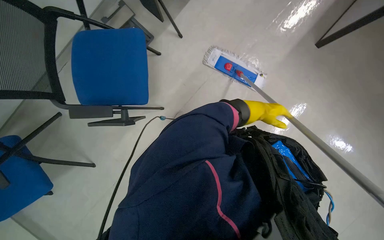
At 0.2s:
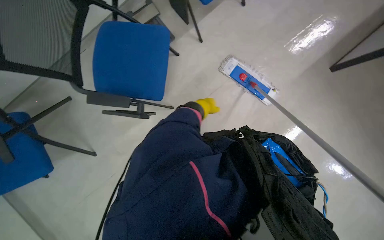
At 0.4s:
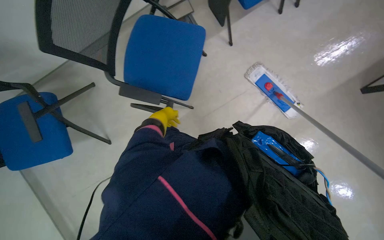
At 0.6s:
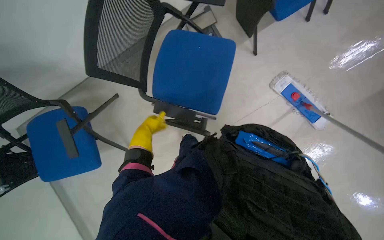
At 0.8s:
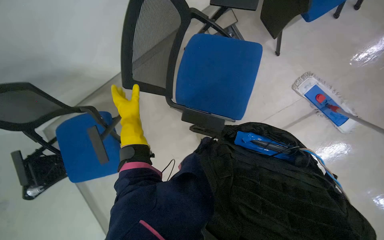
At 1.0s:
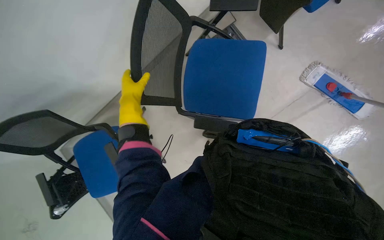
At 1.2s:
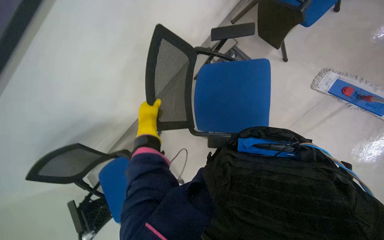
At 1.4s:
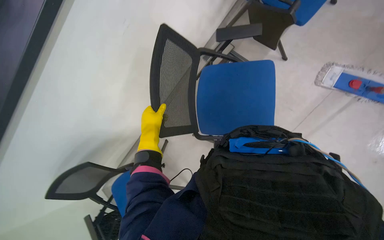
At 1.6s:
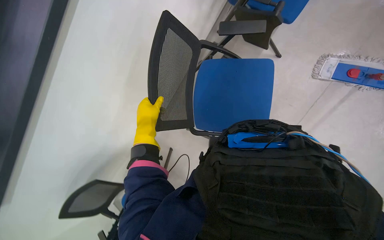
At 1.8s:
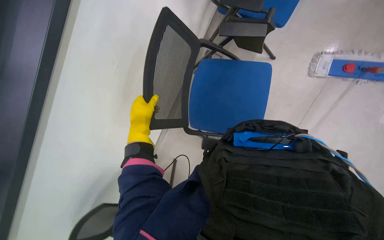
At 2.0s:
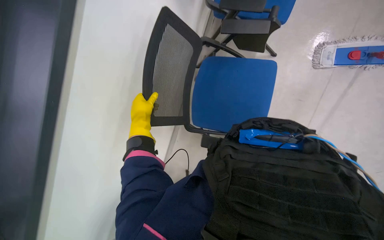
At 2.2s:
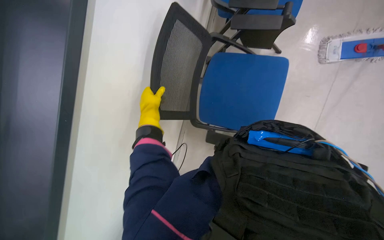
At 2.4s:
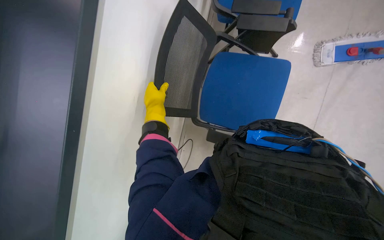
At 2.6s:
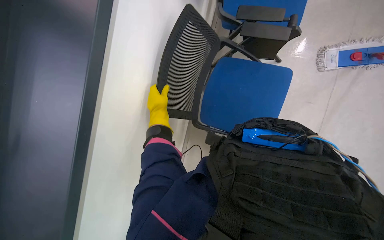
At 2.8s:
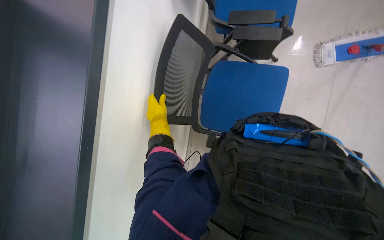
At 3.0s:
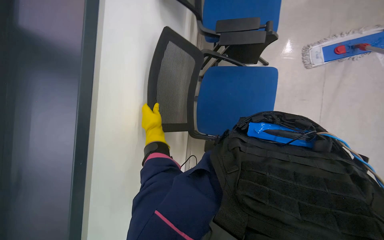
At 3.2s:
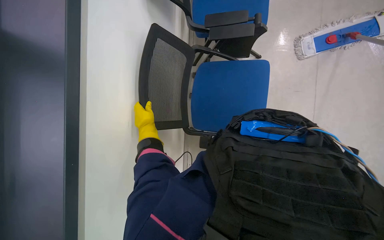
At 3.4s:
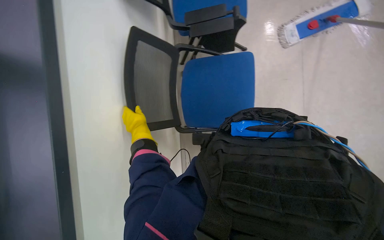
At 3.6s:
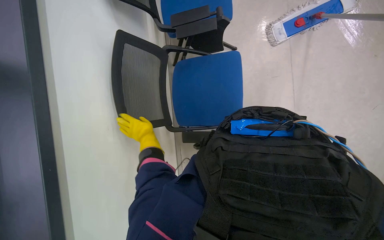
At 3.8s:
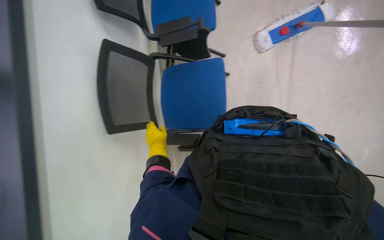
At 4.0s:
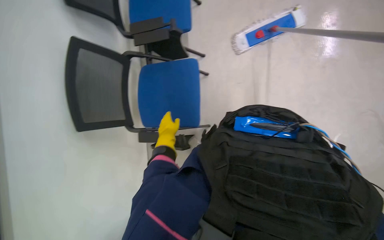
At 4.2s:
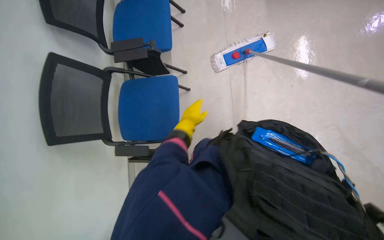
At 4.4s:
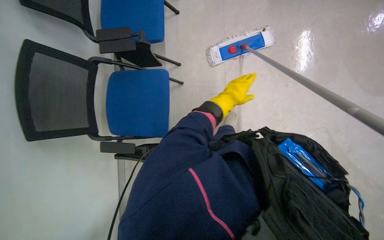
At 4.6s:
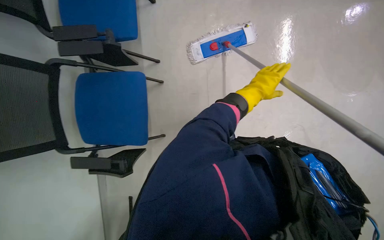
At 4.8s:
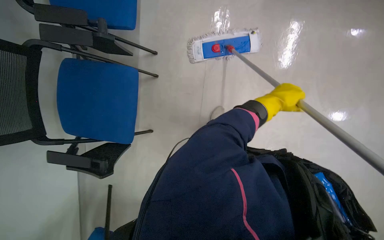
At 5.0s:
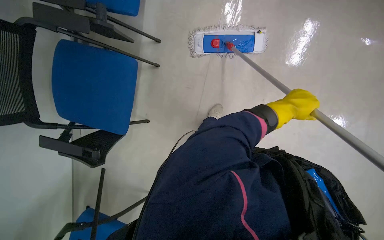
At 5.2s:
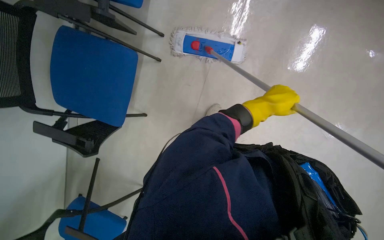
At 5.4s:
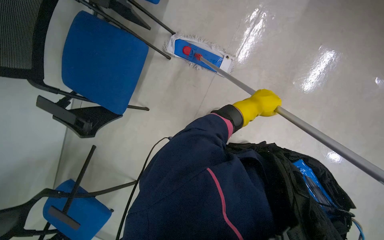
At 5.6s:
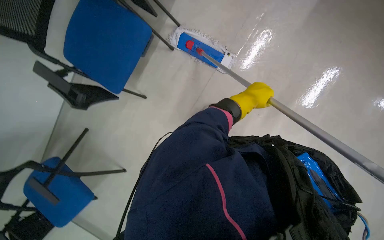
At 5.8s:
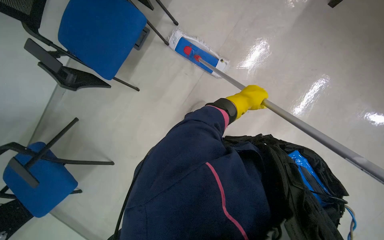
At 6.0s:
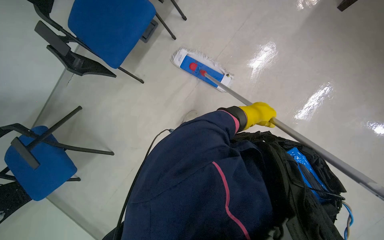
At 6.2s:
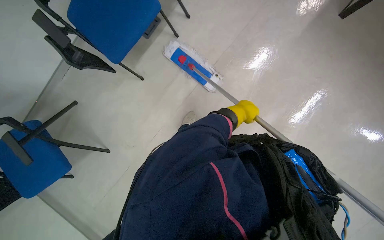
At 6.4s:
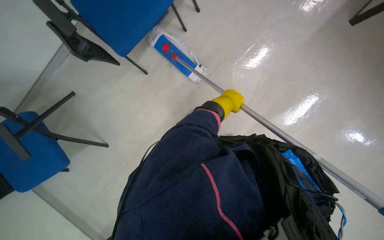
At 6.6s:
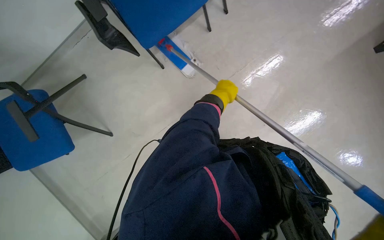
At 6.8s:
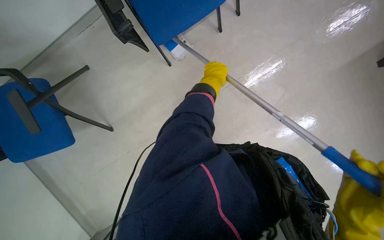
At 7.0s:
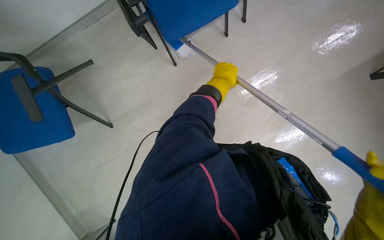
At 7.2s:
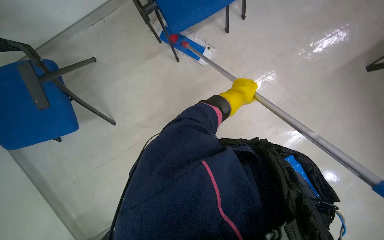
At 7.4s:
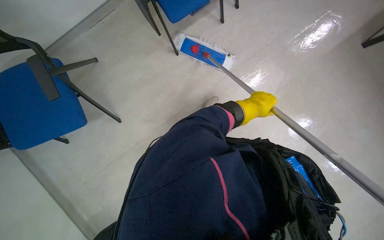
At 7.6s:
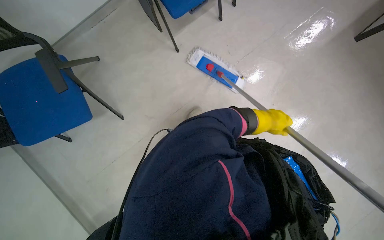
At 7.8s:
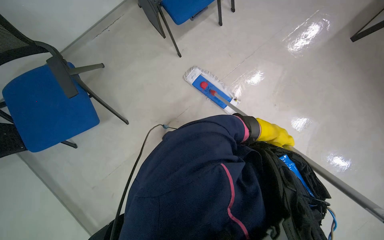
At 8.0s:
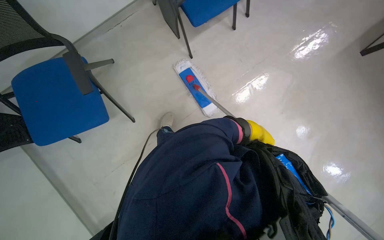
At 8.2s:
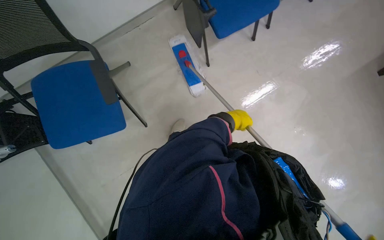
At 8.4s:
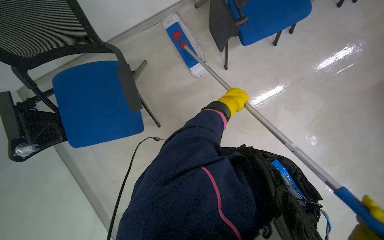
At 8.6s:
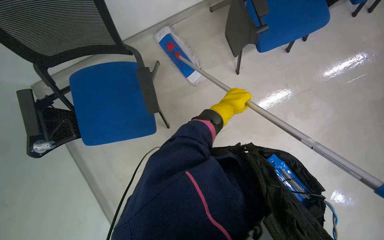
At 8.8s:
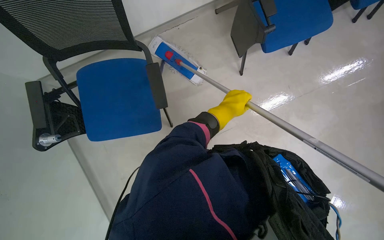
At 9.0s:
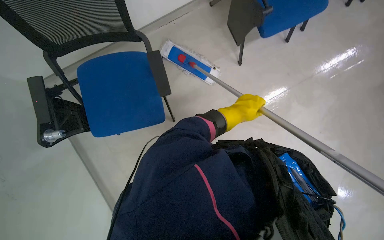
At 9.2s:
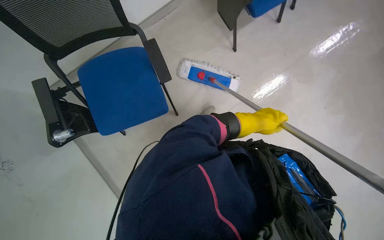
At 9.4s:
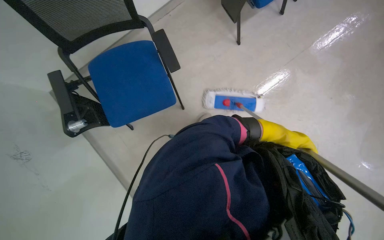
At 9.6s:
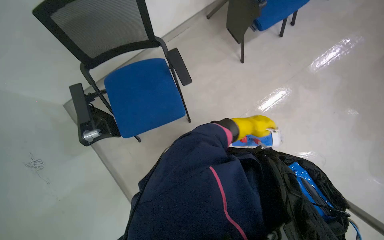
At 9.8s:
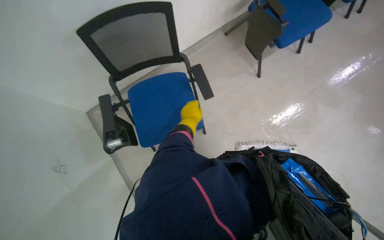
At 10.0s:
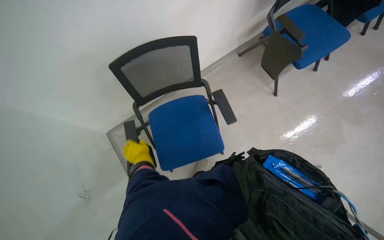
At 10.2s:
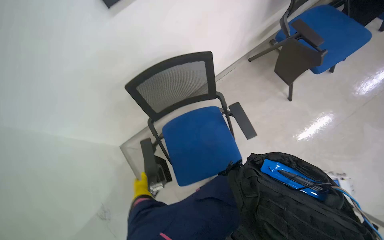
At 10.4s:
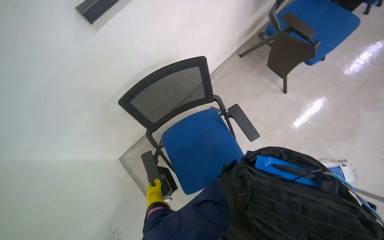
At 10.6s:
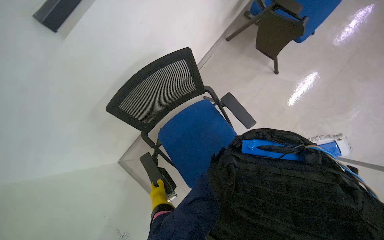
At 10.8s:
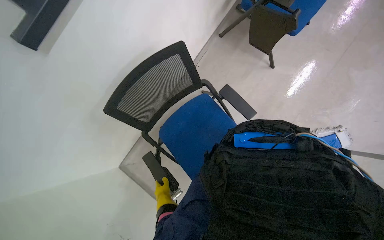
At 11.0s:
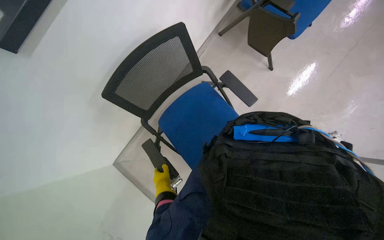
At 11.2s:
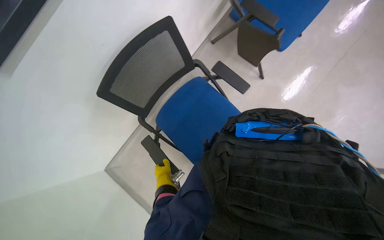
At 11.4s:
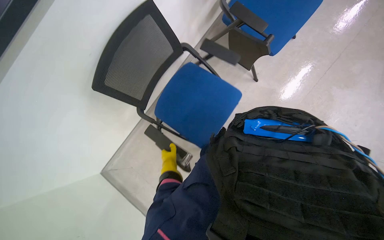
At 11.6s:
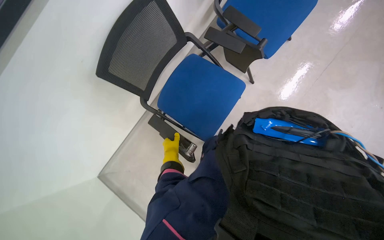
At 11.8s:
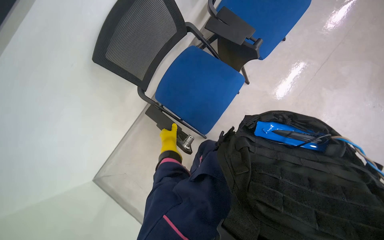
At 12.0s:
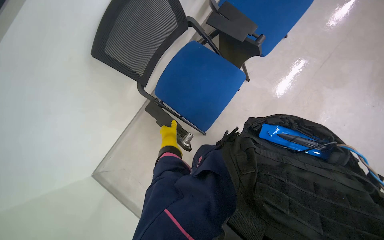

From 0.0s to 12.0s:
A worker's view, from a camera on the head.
Job: mopping floor.
The whole recording: Mopping floor and moving chairs. The worker mops the floor and moves chairs to clear the area for cleaning.
From 0.0s to 1.6s: The view swings some 25 degrees to the left. The camera pitches upward, by roughly 15 degrees.
From 3.0s to 4.4s: The wearer's head swings about 25 degrees to the right. The left hand goes about 50 cm to the right and up the picture.
From 4.4s to 6.0s: The camera is aimed roughly 20 degrees further to the right. Everything in view rotates some 35 degrees clockwise.
From 6.0s to 7.6s: The left hand moves some 30 cm to the left and comes back.
From 7.6s to 9.0s: The left hand goes roughly 50 cm to the left.
From 9.0s to 10.4s: The view tilts some 15 degrees upward. The left hand shifts some 70 cm to the left.
From 10.4s to 12.0s: The camera pitches downward, by roughly 15 degrees. The left hand is displaced farther from the camera and up the picture by some 15 cm.

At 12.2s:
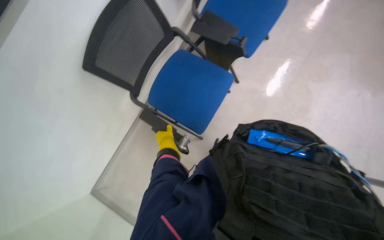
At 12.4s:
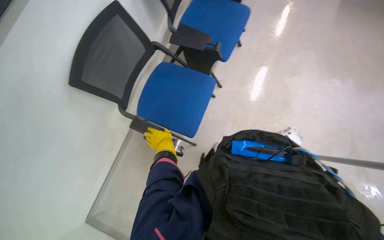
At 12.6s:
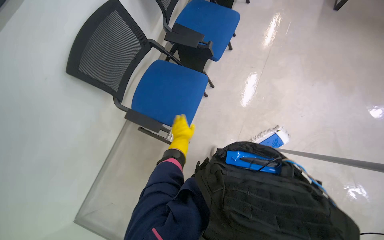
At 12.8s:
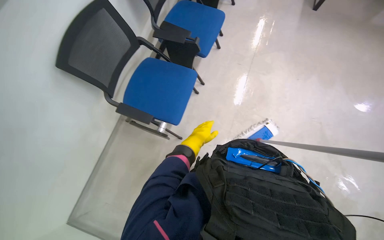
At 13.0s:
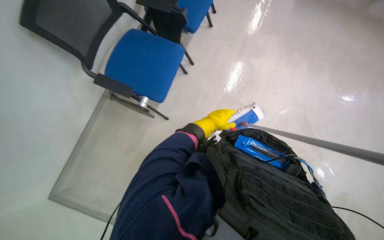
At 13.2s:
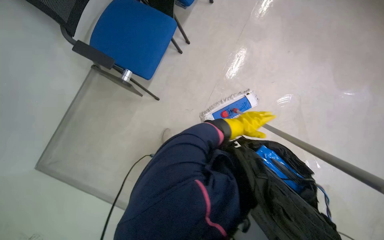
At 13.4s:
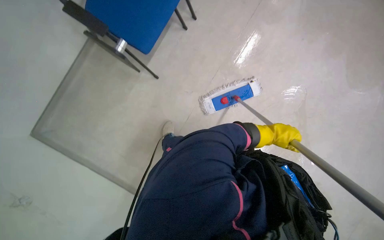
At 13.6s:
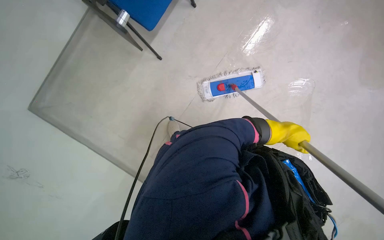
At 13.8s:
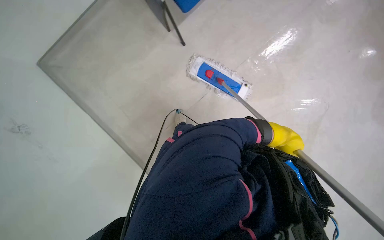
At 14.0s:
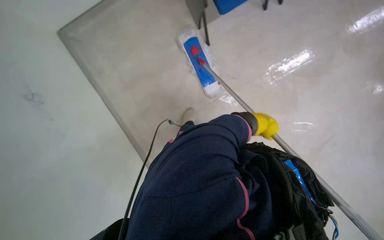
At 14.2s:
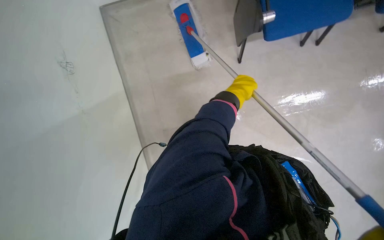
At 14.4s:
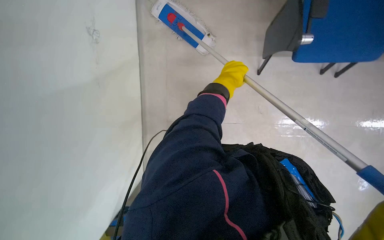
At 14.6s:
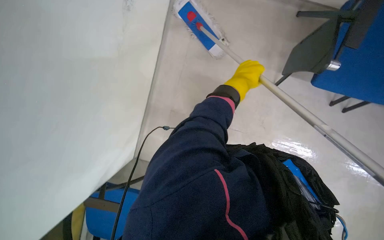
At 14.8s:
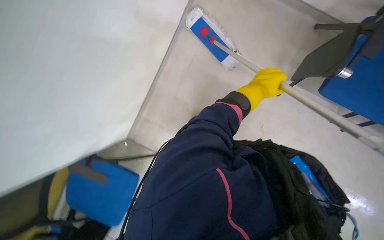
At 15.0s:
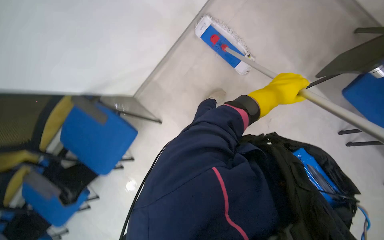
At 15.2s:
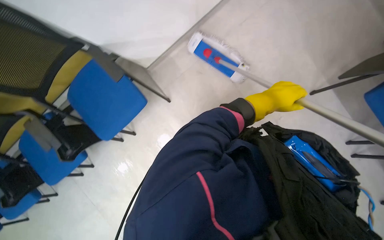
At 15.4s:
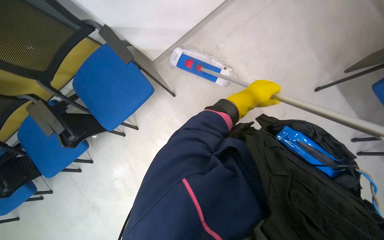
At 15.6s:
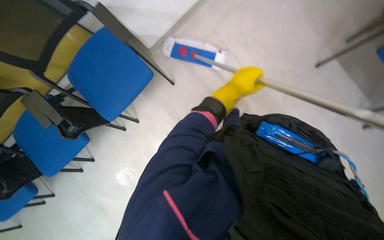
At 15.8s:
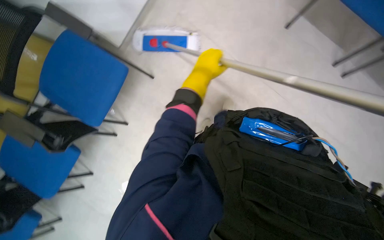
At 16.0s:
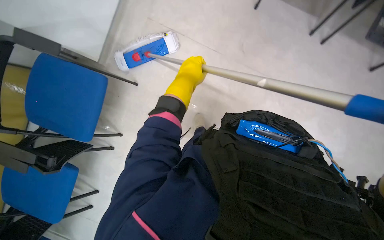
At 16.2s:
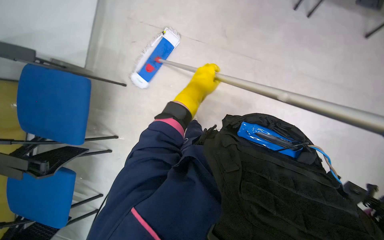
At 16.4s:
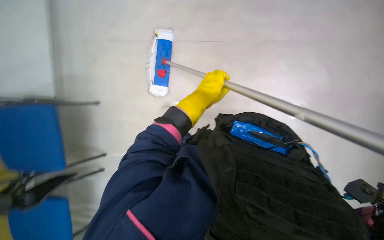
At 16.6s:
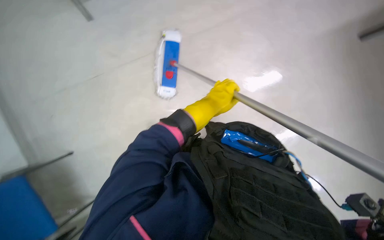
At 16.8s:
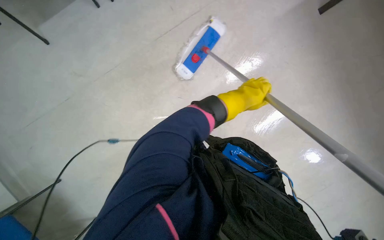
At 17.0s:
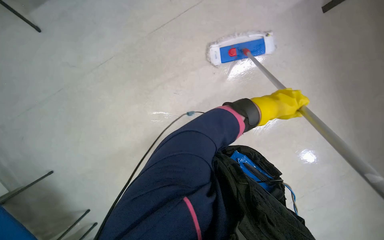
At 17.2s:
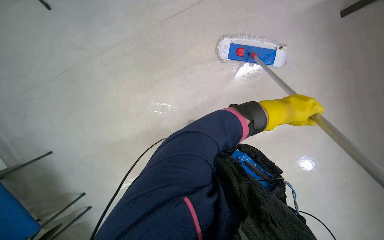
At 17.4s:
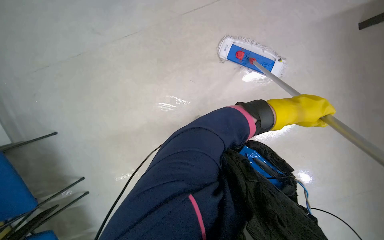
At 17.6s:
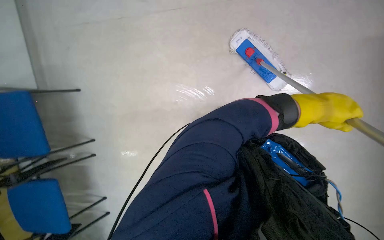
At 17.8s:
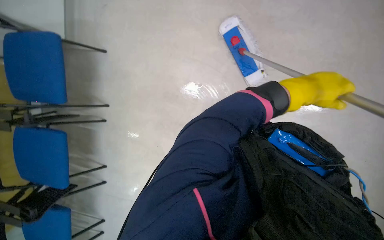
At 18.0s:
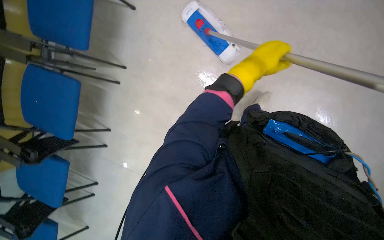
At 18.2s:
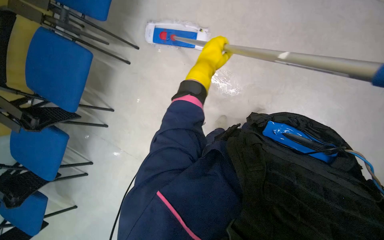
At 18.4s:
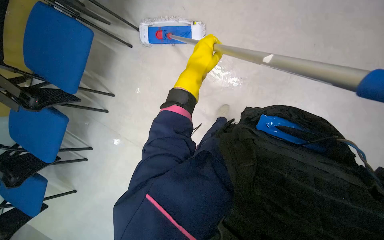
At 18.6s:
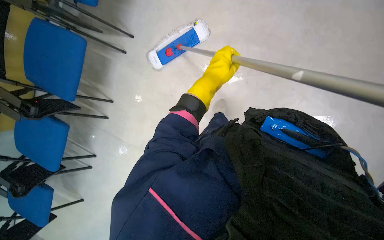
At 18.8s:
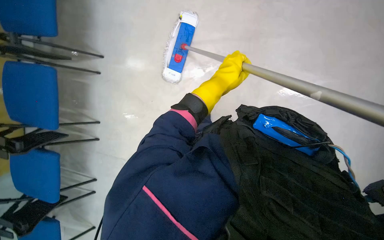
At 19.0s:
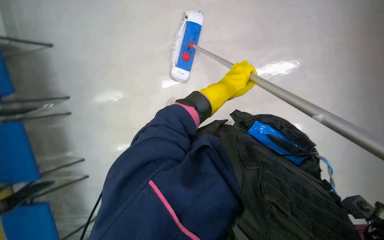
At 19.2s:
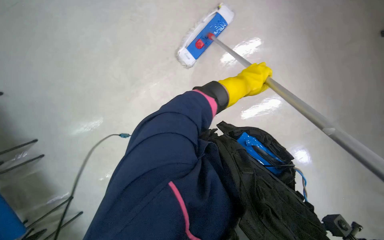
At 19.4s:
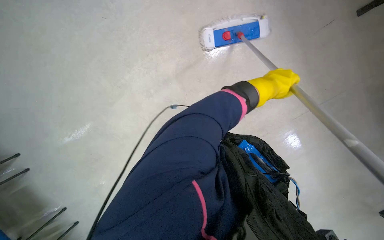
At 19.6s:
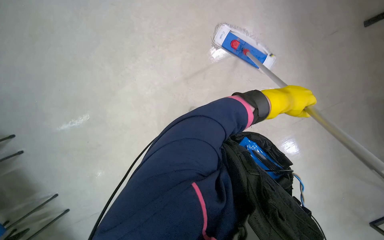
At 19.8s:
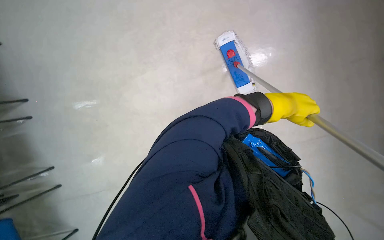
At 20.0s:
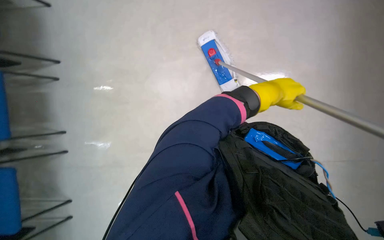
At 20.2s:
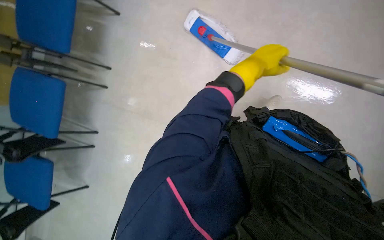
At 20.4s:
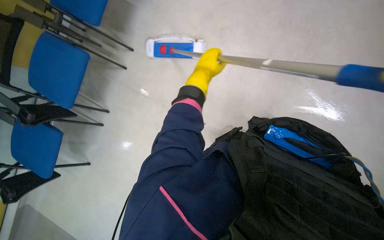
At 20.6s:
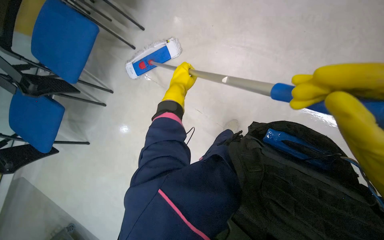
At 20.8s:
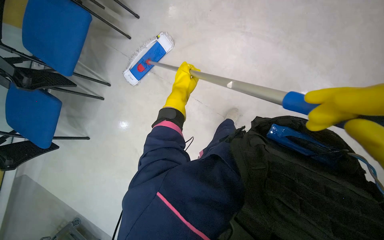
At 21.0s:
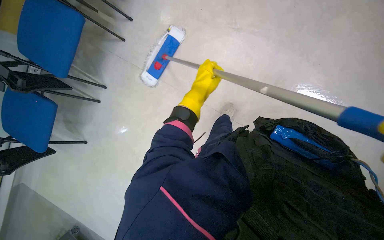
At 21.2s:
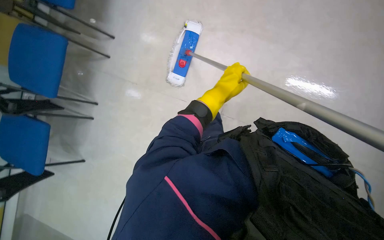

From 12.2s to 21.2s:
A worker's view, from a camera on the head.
Job: mopping floor.
The whole recording: Mopping floor and moving chairs. The worker mops the floor and moves chairs to clear the area for cleaning.
From 12.2s to 13.8s: The view pans to the right by approximately 25 degrees. The wearer looks about 25 degrees further downward. The left hand goes about 40 cm to the right.
From 19.8s to 21.2s: The left hand heads to the left, covering about 25 cm.
